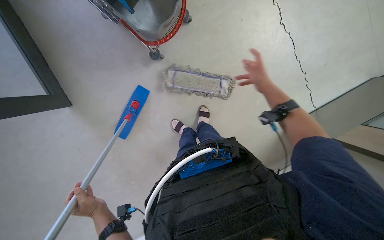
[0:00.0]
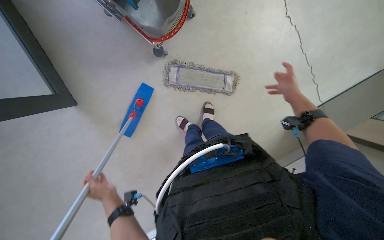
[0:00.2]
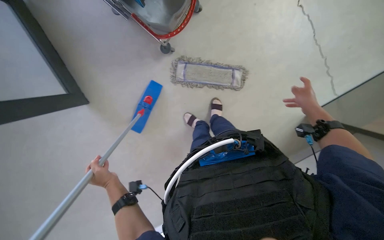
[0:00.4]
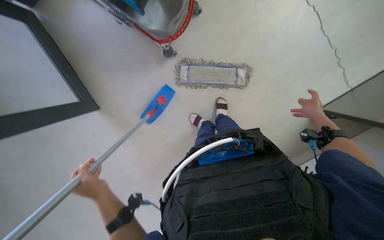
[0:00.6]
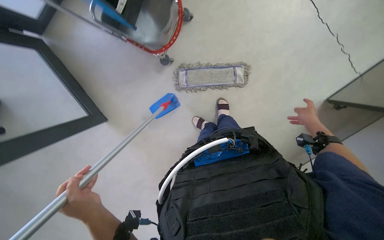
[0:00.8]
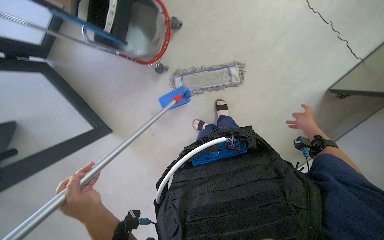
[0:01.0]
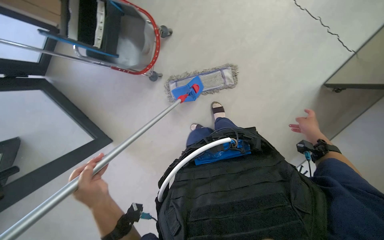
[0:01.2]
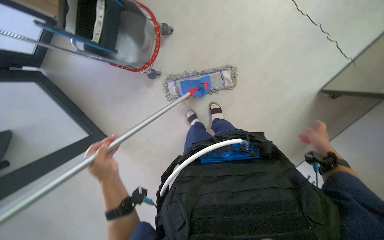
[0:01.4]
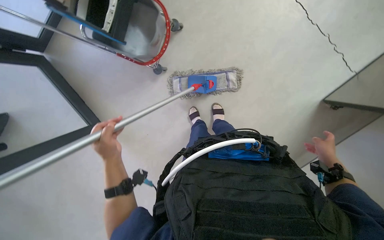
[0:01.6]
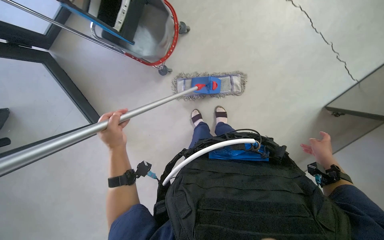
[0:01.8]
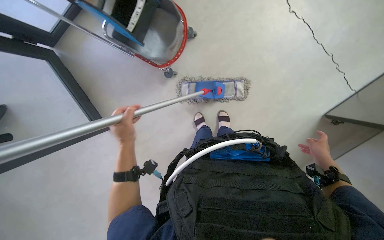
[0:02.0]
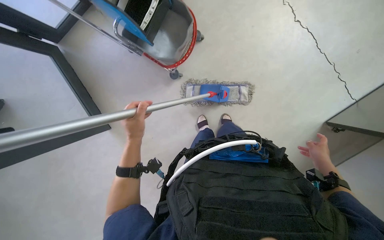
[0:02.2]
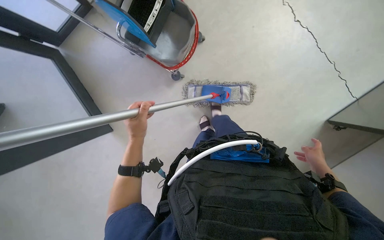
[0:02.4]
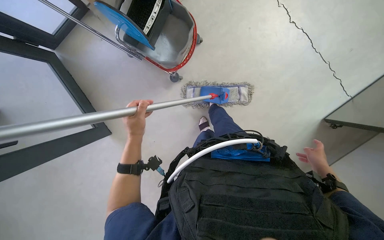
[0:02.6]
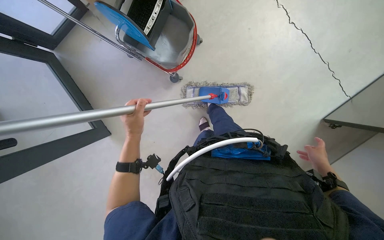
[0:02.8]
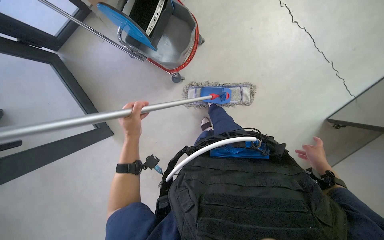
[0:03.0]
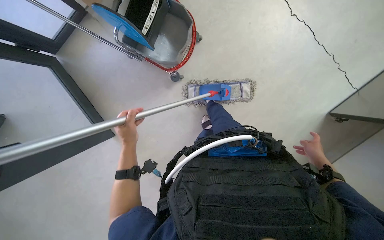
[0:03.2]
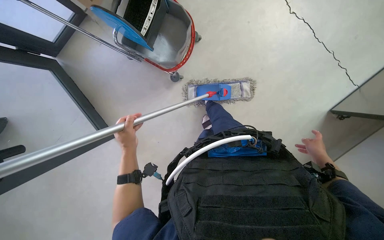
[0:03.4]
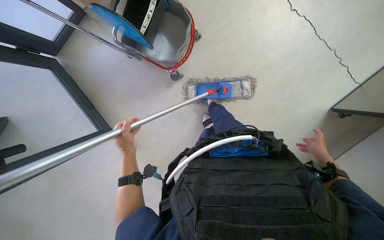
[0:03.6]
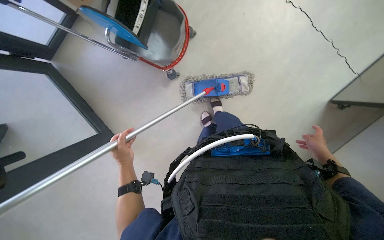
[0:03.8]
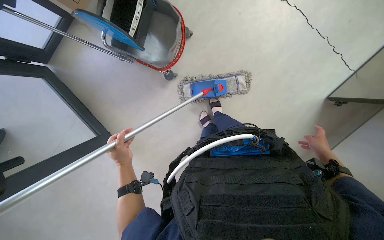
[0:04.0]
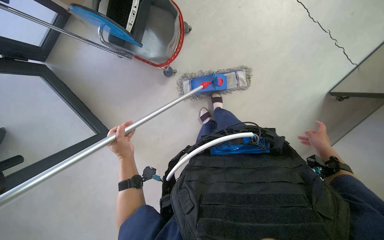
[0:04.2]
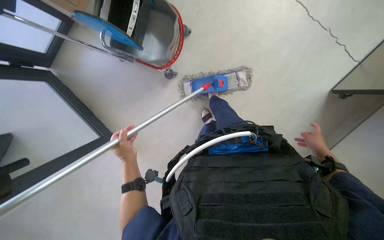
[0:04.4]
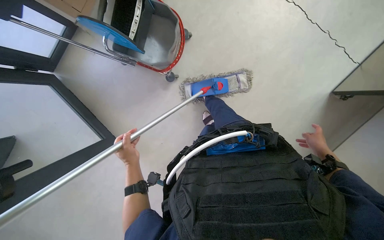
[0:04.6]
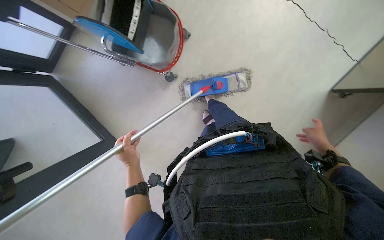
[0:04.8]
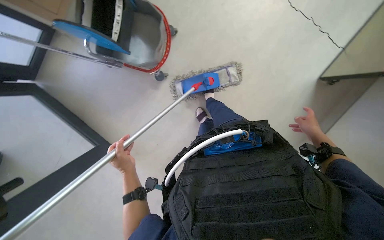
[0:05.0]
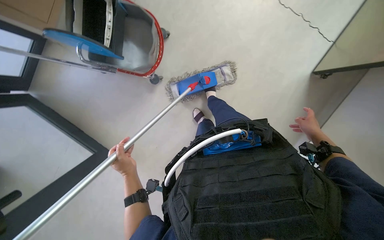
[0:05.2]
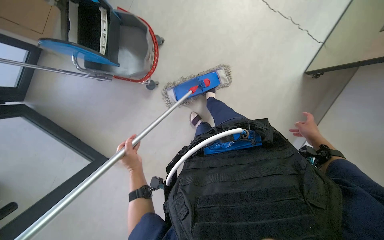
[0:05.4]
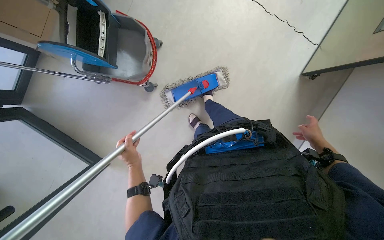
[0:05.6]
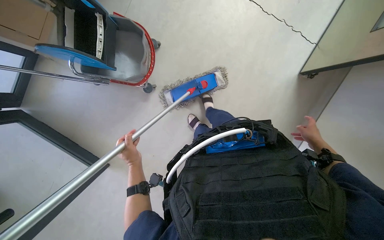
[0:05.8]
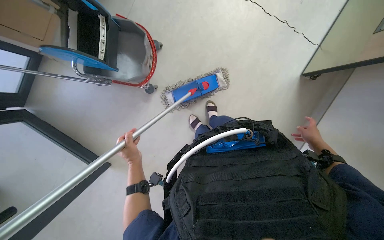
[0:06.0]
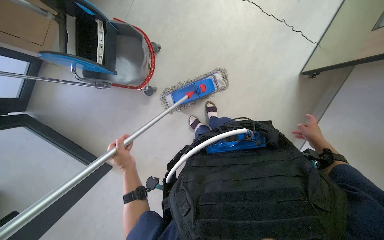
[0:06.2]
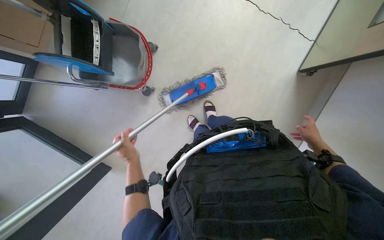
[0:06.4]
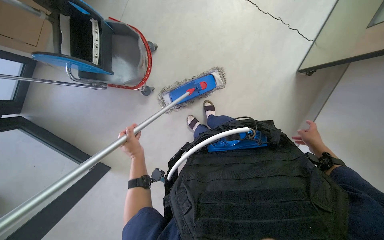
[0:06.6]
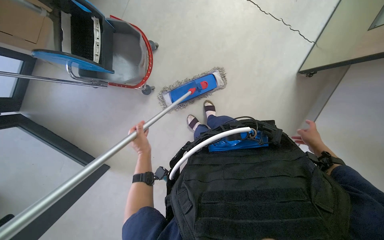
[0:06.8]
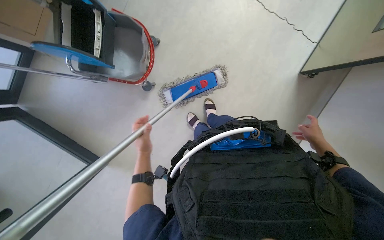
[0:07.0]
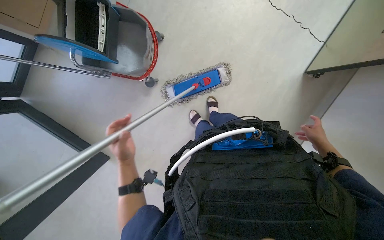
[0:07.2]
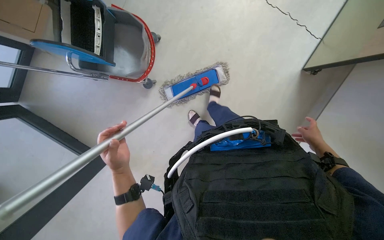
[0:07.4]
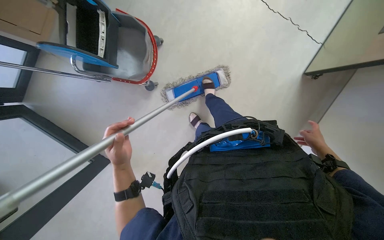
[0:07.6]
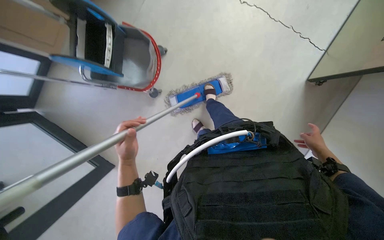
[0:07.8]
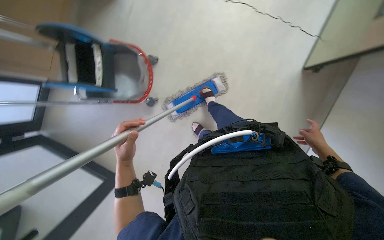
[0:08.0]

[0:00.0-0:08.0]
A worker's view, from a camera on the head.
Job: preparing cleaning supplies.
The whole recording: Attaching clean mop head to frame. The worker attaches a clean mop head to the mop frame.
0:00.0 to 0:01.6: The left hand heads up the picture, covering roughly 25 cm, while the right hand is displaced down the picture and to the right by approximately 40 cm.
0:01.6 to 0:04.8: The hands are busy where they are.
0:04.8 to 0:06.4: The hands work in one place, with small movements.
0:06.4 to 0:08.0: The left hand heads nearer to the camera, covering roughly 10 cm.
